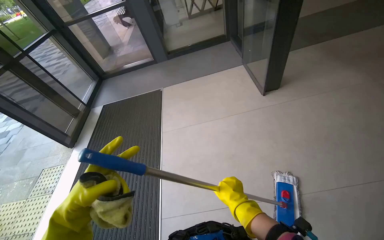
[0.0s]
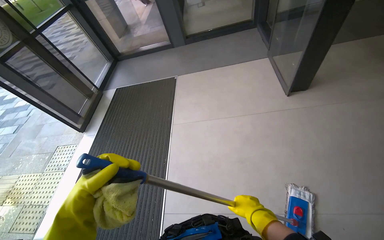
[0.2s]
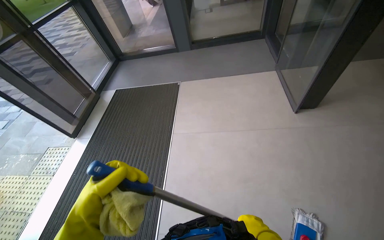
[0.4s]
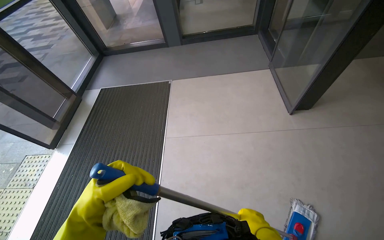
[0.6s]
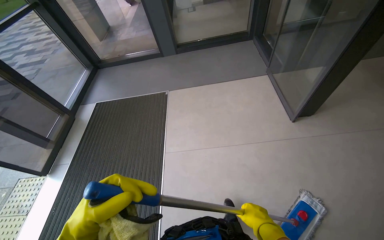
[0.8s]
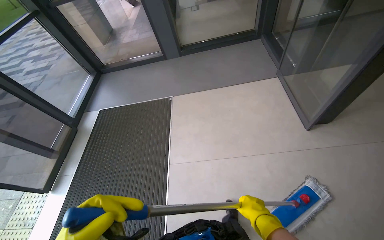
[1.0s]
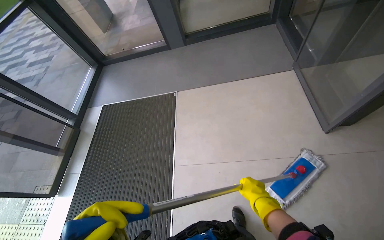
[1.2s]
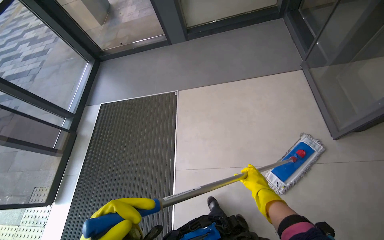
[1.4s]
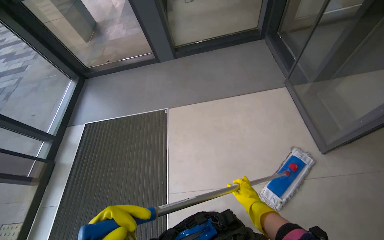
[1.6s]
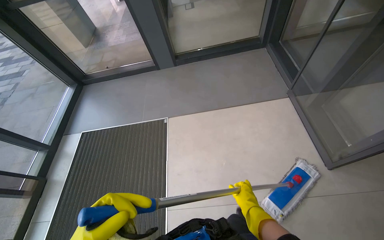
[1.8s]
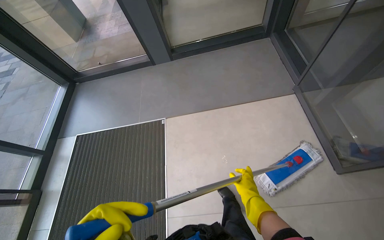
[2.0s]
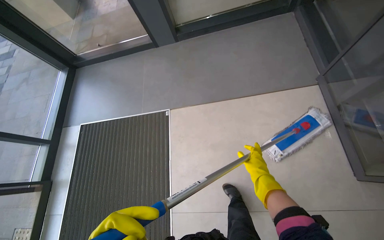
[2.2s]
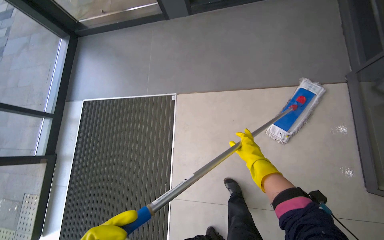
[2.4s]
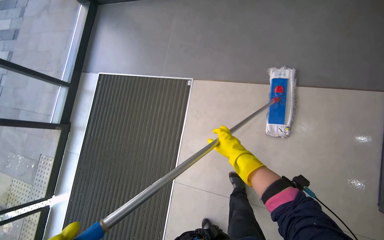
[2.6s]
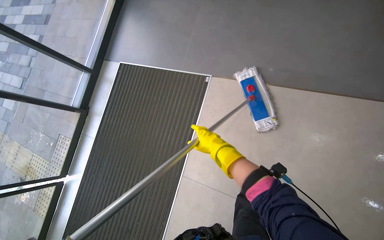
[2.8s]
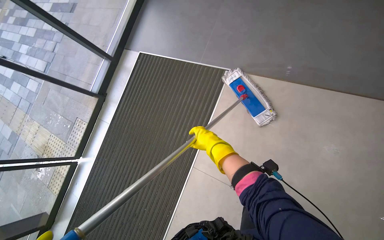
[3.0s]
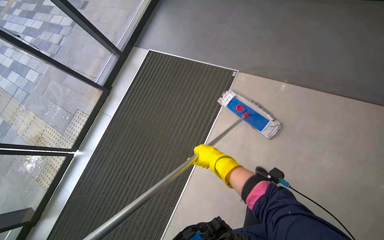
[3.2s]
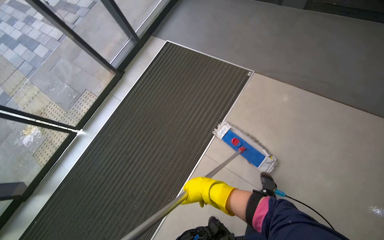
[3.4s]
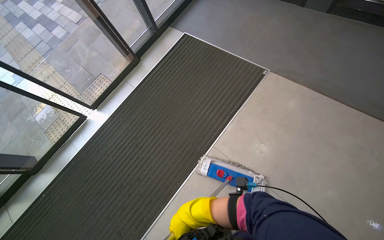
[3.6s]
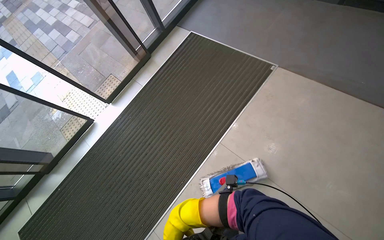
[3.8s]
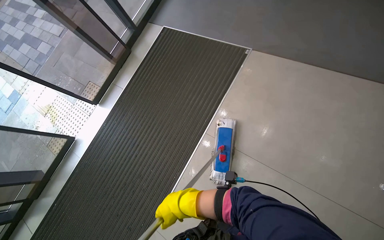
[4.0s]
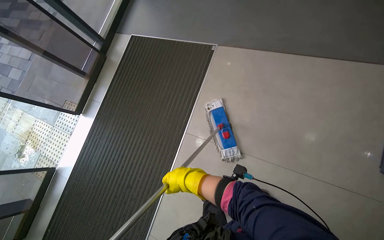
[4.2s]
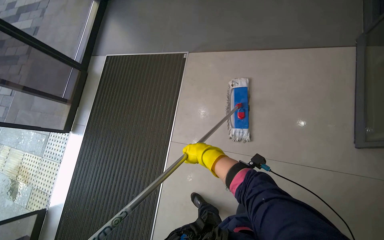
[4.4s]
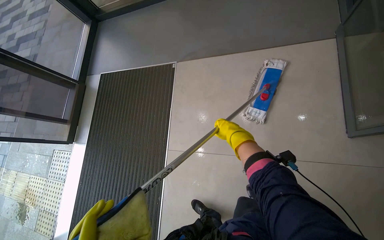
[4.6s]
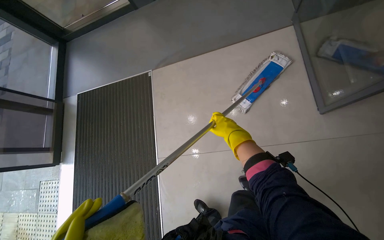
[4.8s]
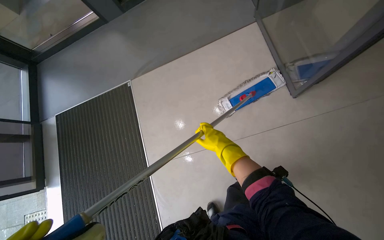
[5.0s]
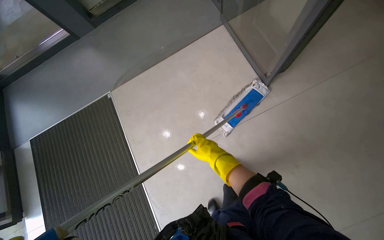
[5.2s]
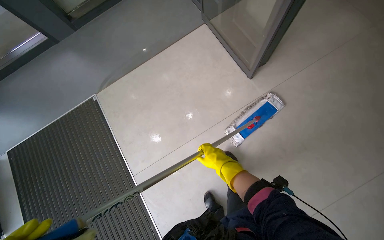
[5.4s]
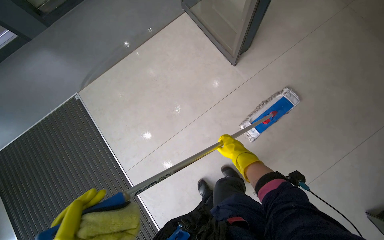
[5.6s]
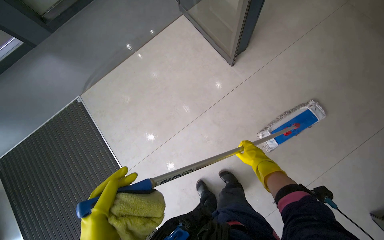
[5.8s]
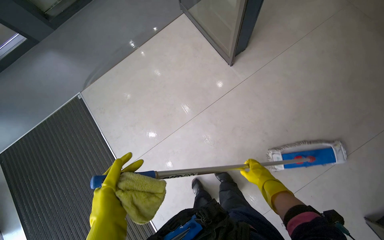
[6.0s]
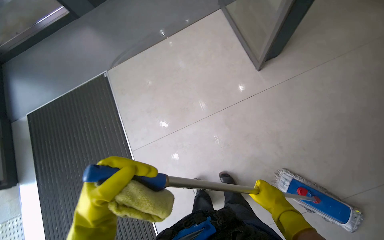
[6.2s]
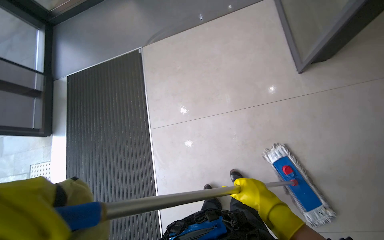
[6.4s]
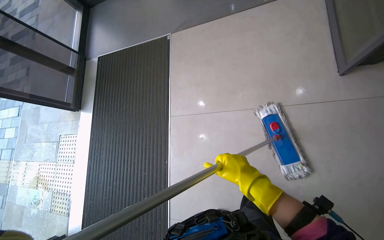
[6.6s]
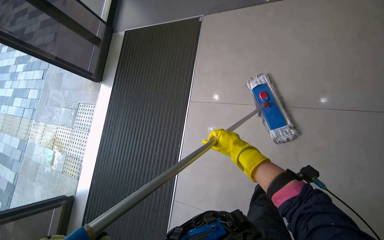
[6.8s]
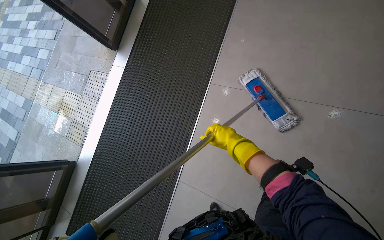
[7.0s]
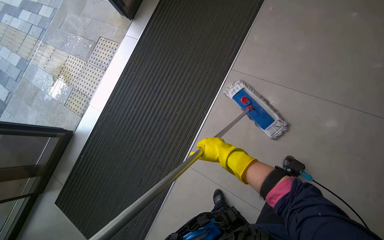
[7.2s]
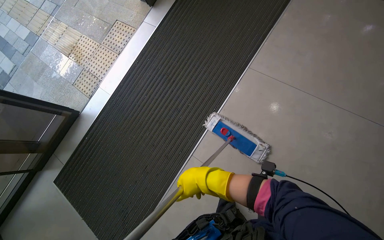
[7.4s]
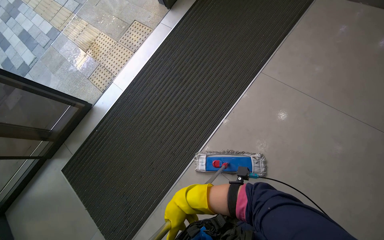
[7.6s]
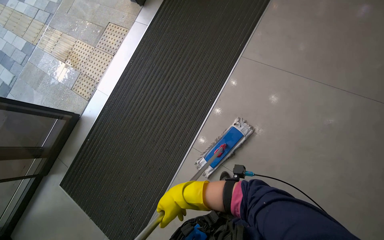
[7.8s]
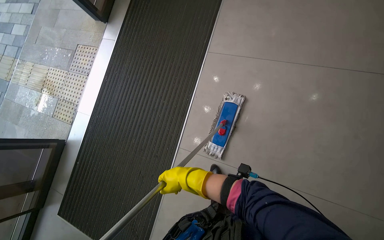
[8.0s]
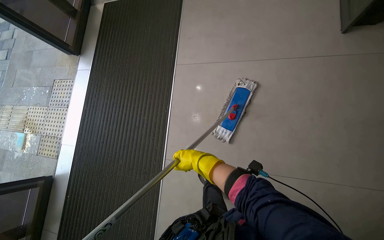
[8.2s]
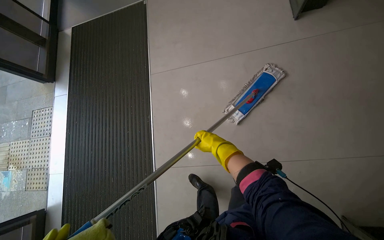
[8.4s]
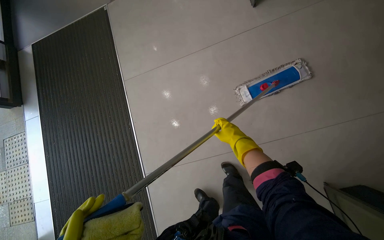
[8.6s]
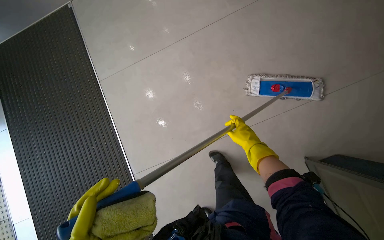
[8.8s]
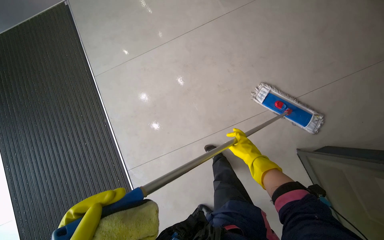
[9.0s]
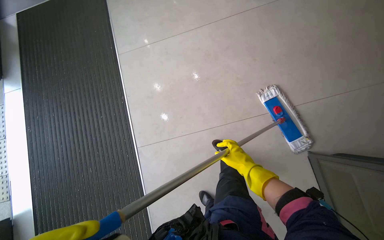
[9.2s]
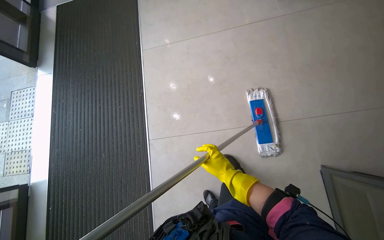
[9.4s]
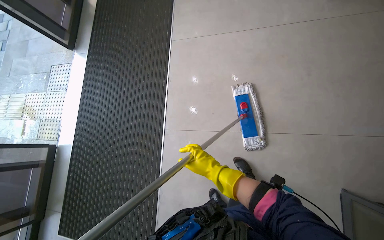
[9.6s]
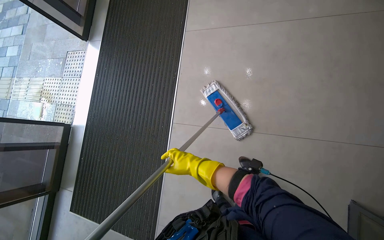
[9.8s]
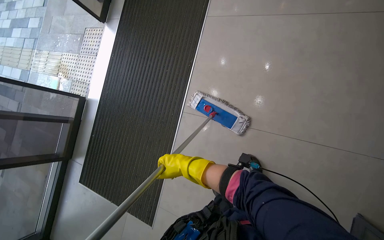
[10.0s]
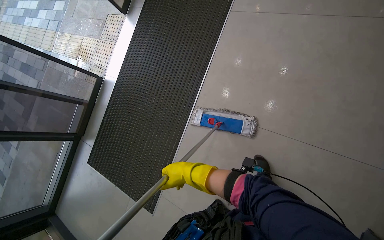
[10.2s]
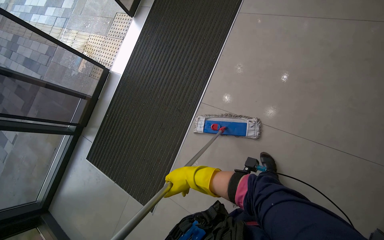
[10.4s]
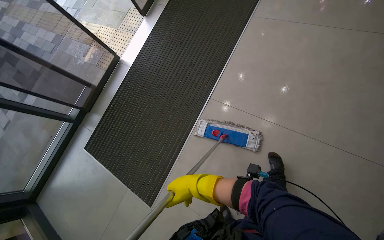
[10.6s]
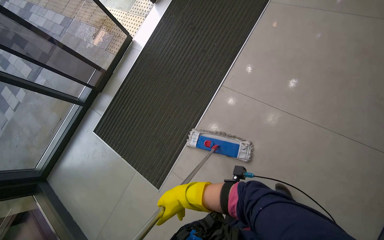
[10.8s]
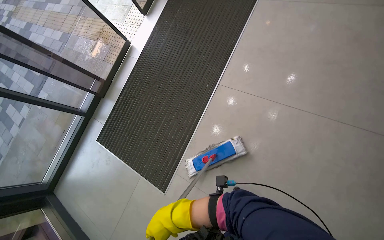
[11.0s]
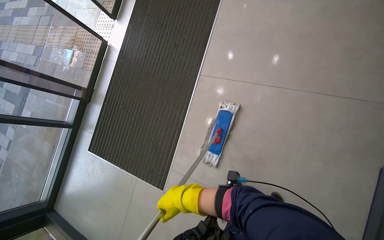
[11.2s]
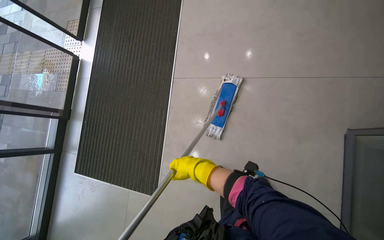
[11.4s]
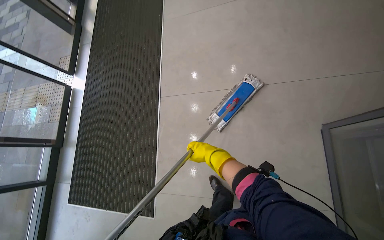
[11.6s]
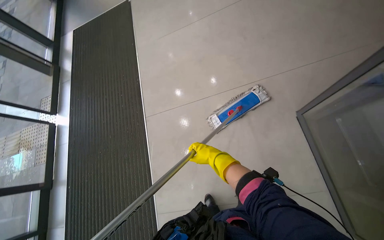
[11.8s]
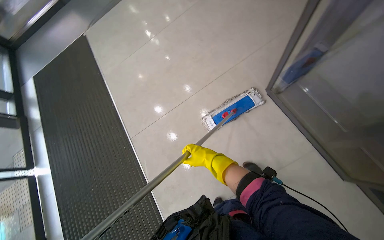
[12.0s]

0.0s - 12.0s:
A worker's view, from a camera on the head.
Job: mopping floor.
The whole recording: Mopping entrance floor. The worker mops the floor in the building's entrance area, both inside and outside the doors.
0.0s - 1.6s: The wearer moves some 1 m.
1.6s - 3.0s: The wearer moves roughly 50 cm. The head rotates approximately 30 degrees to the left. The view tips downward by roughly 25 degrees.
3.0s - 4.4s: The wearer moves approximately 40 cm.
4.4s - 6.0s: The wearer's head swings some 35 degrees to the right.
6.0s - 7.6s: The wearer moves about 80 cm. The wearer looks approximately 70 degrees further to the left. The view tips downward by some 15 degrees.
7.6s - 9.0s: The head travels some 60 cm. The head rotates some 60 degrees to the right.
9.0s - 10.4s: The head turns to the left by some 45 degrees. The right hand heads to the left, covering some 35 cm.
10.4s - 12.0s: The camera is carried roughly 50 cm. The wearer looks about 50 degrees further to the right. The camera pitches upward, by some 20 degrees.

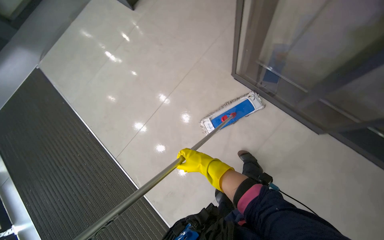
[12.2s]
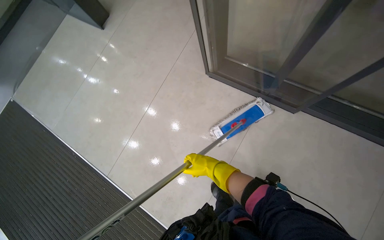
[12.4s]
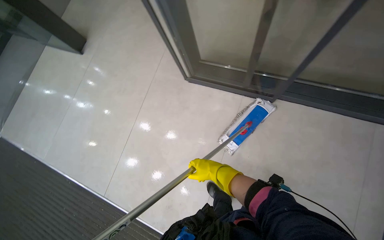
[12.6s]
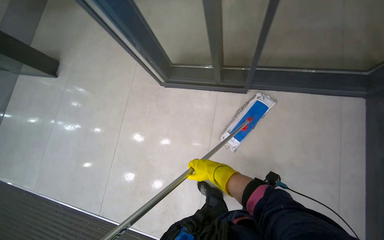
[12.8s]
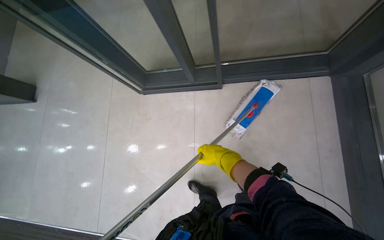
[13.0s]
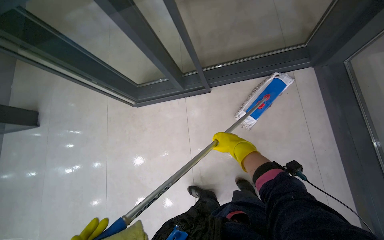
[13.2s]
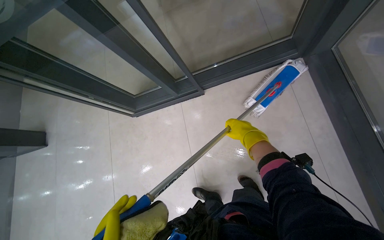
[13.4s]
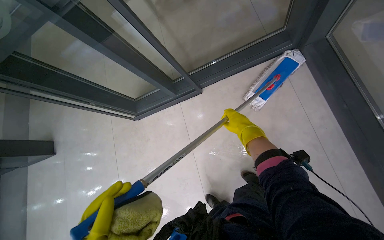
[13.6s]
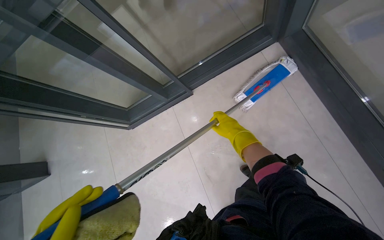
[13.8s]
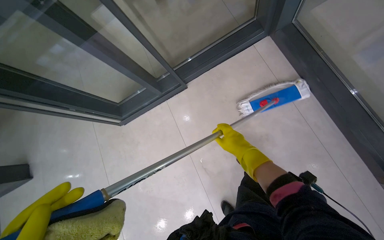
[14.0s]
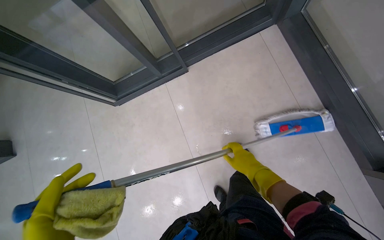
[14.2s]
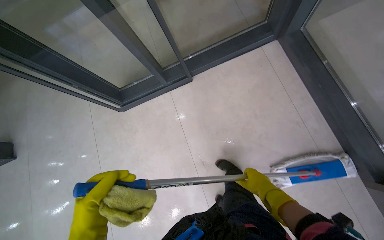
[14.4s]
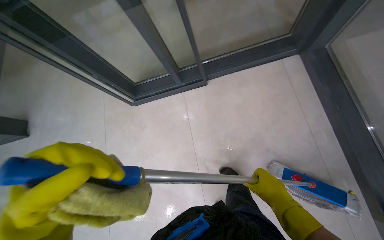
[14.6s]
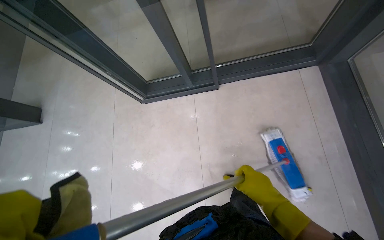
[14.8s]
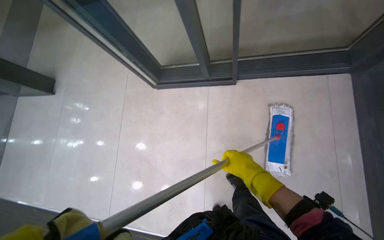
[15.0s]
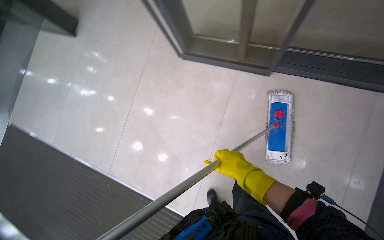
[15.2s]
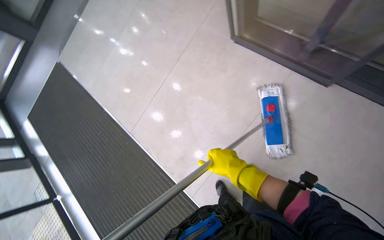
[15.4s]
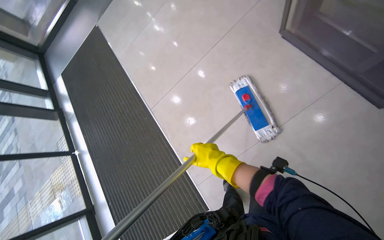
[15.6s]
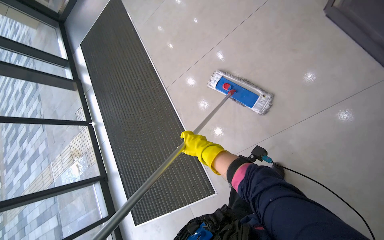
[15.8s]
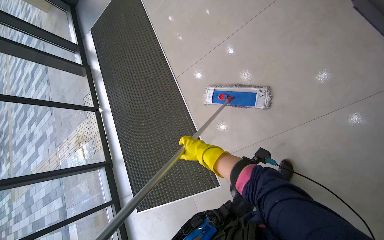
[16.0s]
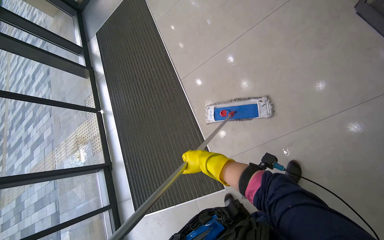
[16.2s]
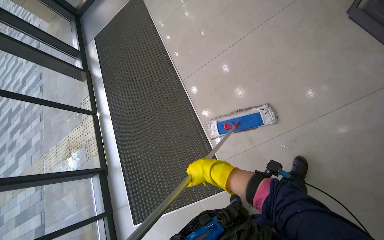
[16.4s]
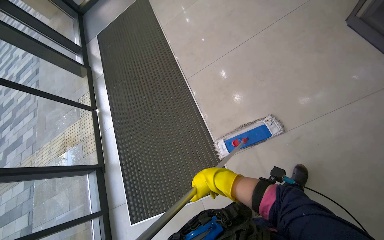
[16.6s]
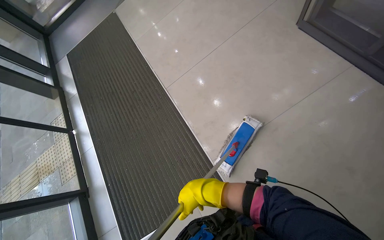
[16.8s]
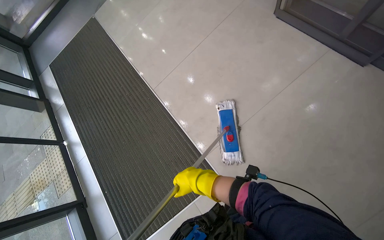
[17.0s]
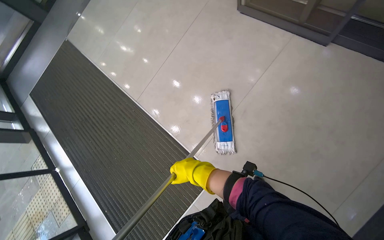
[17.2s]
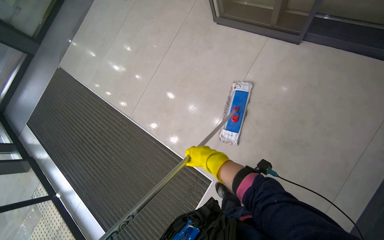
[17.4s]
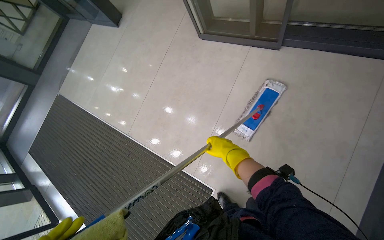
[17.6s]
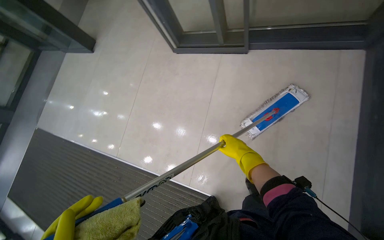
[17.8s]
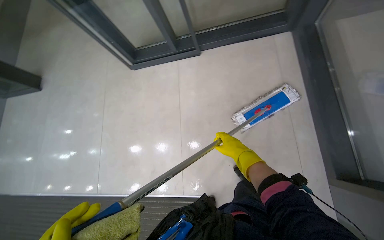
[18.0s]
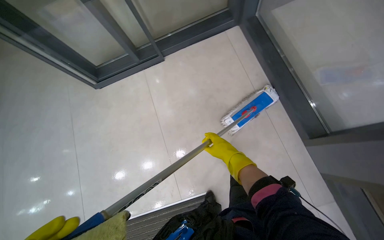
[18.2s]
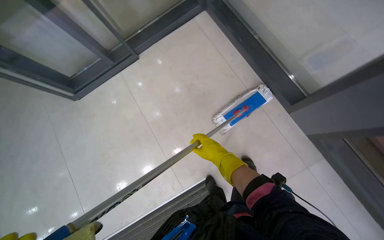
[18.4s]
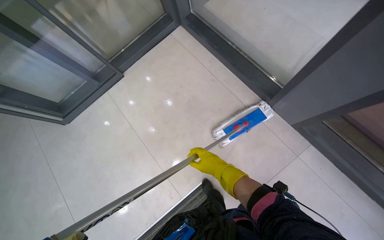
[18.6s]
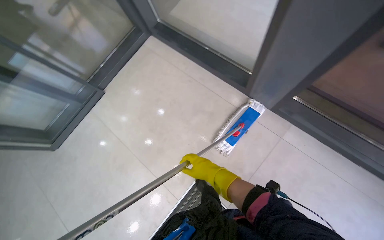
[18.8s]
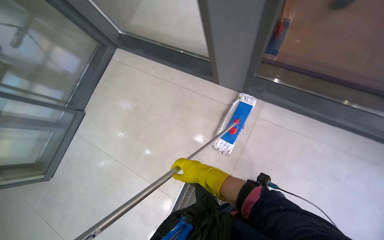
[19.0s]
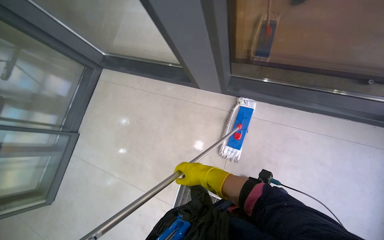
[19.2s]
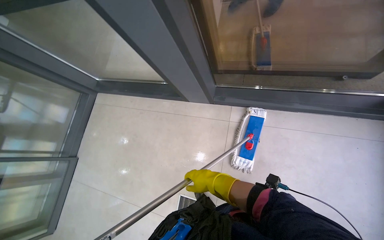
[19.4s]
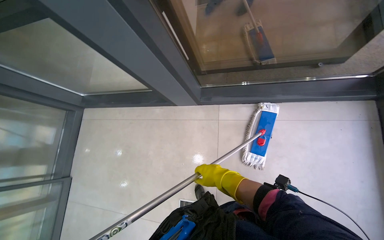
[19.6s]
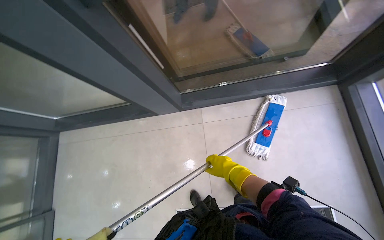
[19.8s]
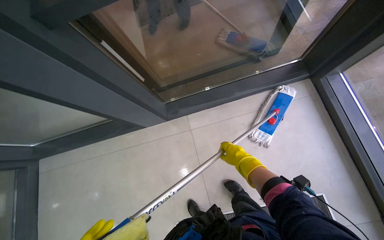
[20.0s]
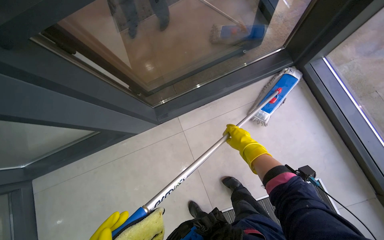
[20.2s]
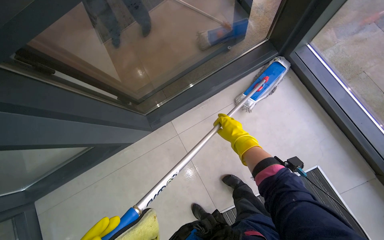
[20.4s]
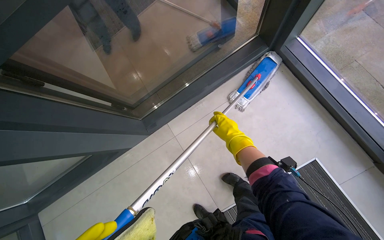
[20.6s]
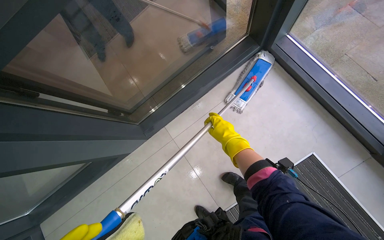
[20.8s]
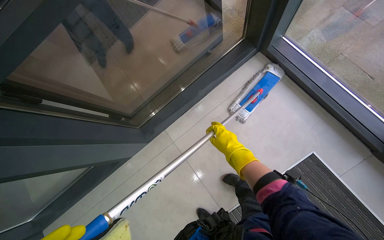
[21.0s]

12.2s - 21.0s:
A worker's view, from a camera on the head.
Job: mopping floor.
The whole recording: Mopping entrance floor. The worker mops the floor in the building's entrance area, both inside and outside the doors.
12.2s - 13.6s: The scene rotates counterclockwise by roughly 40 degrees. The right hand shifts some 40 cm to the right.
13.6s - 15.2s: Everything in view rotates some 35 degrees clockwise.
15.2s - 16.6s: The right hand heads to the left, covering roughly 35 cm.
16.6s - 18.0s: The wearer looks about 55 degrees further to the right. The camera pitches upward, by about 15 degrees.
18.0s - 19.6s: Everything in view rotates some 35 degrees counterclockwise. The right hand goes approximately 20 cm down the picture and nearer to the camera.
19.6s - 21.0s: The head turns to the right by approximately 40 degrees.
